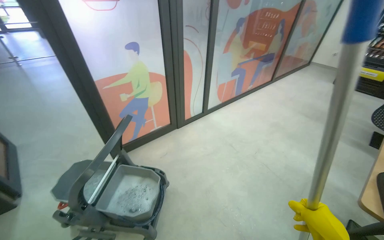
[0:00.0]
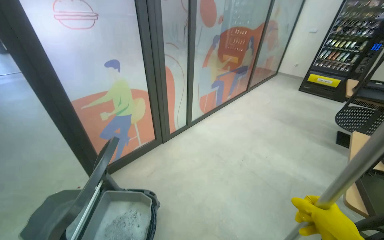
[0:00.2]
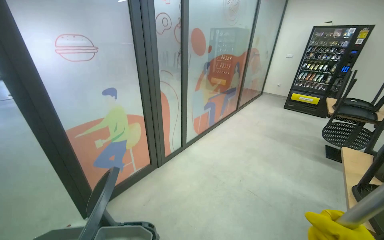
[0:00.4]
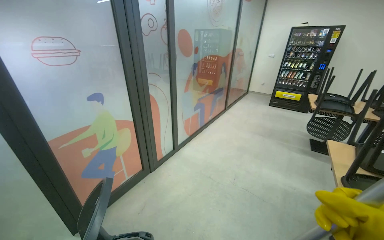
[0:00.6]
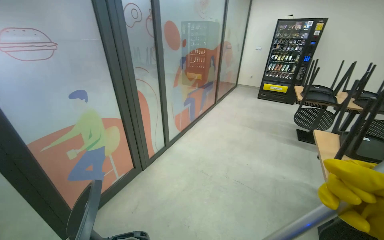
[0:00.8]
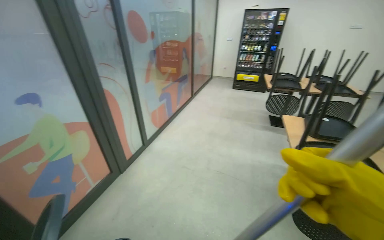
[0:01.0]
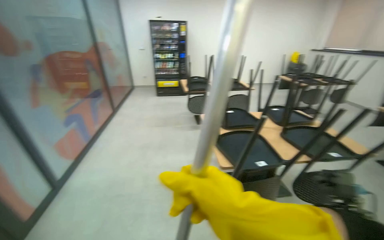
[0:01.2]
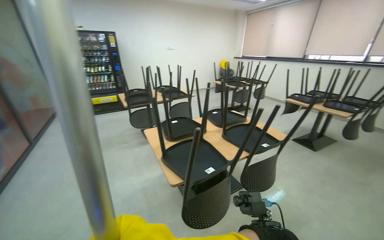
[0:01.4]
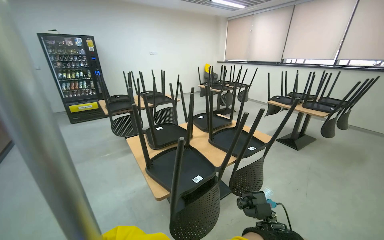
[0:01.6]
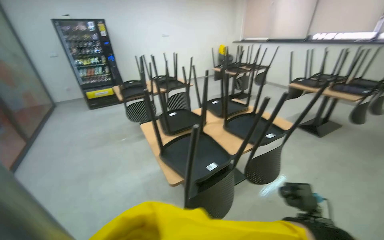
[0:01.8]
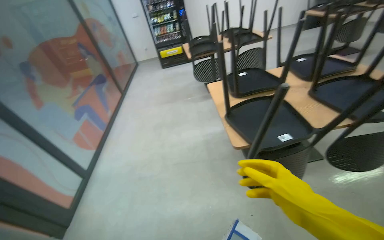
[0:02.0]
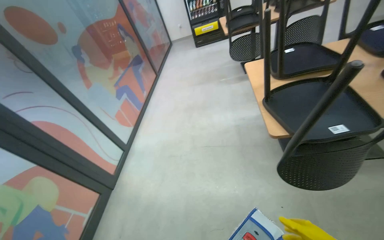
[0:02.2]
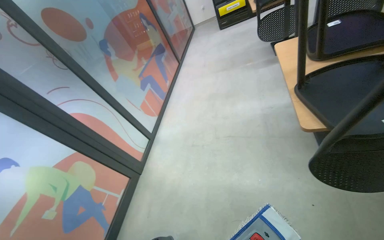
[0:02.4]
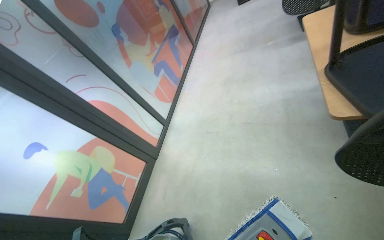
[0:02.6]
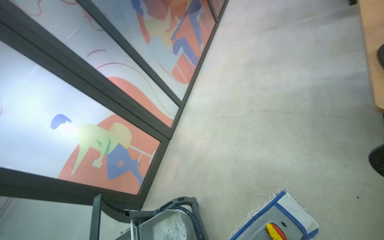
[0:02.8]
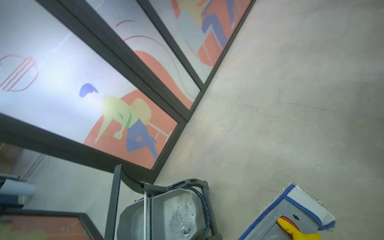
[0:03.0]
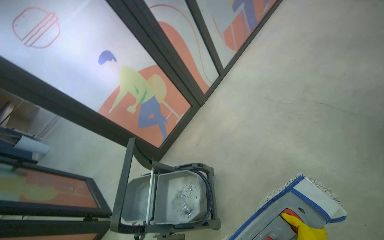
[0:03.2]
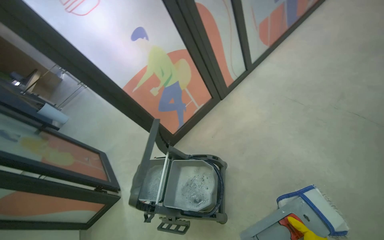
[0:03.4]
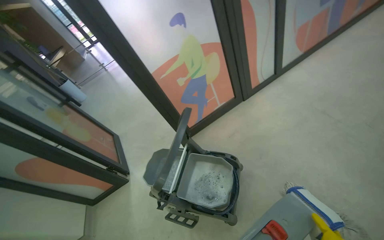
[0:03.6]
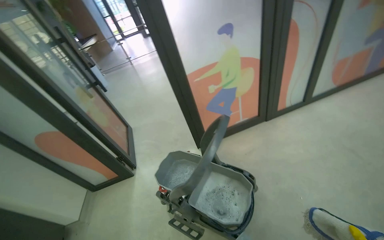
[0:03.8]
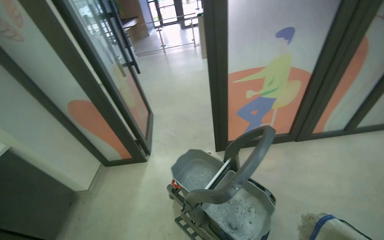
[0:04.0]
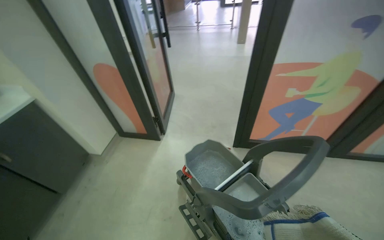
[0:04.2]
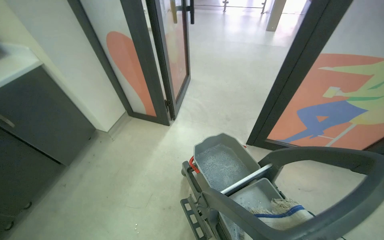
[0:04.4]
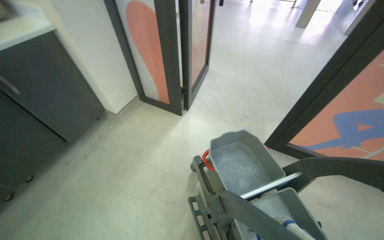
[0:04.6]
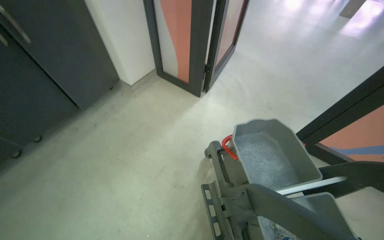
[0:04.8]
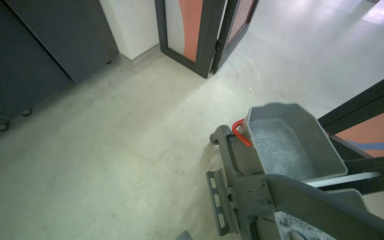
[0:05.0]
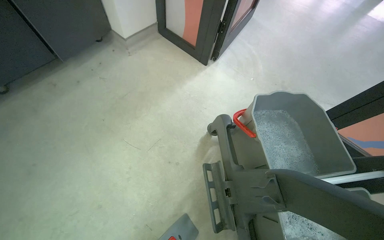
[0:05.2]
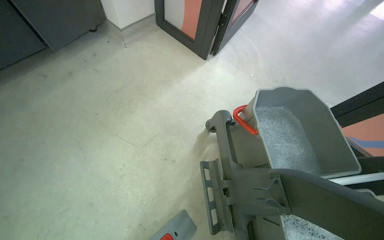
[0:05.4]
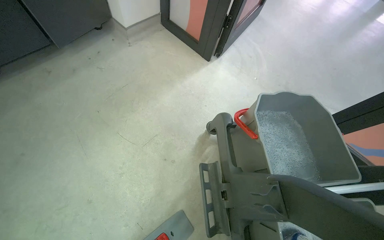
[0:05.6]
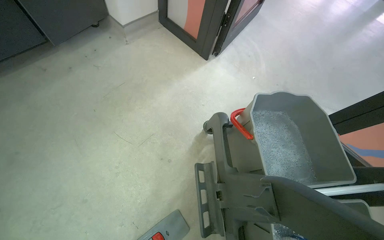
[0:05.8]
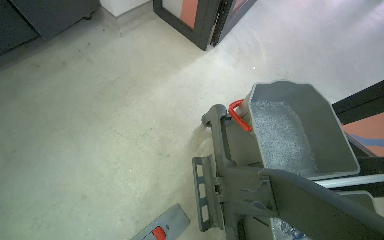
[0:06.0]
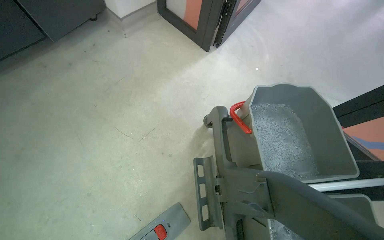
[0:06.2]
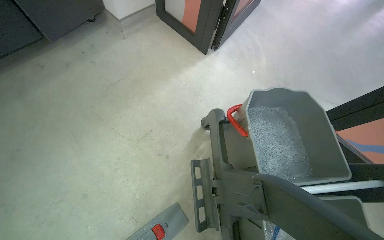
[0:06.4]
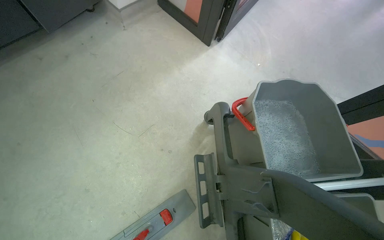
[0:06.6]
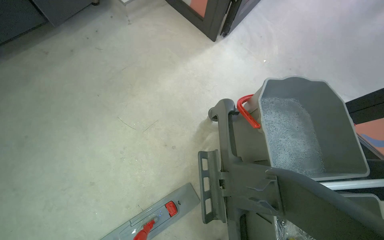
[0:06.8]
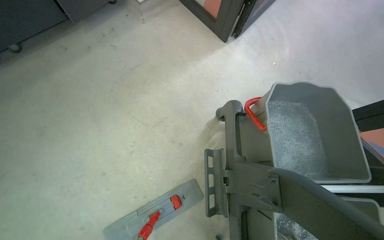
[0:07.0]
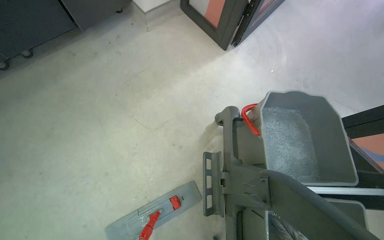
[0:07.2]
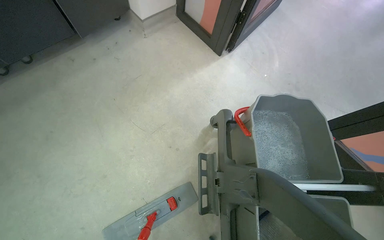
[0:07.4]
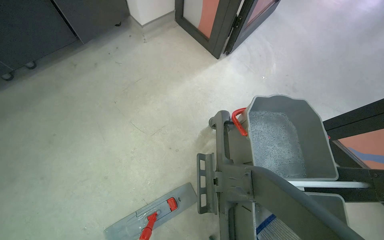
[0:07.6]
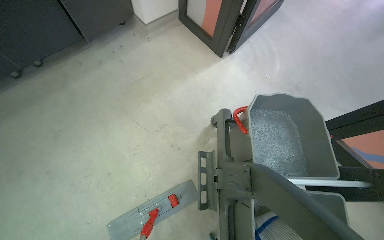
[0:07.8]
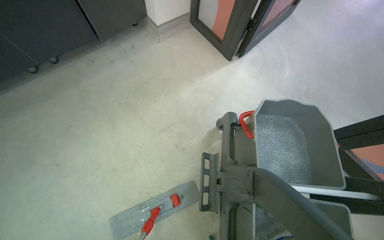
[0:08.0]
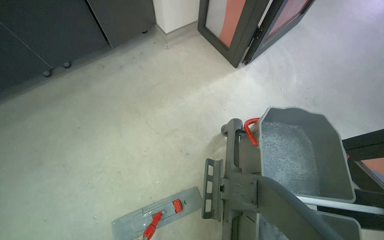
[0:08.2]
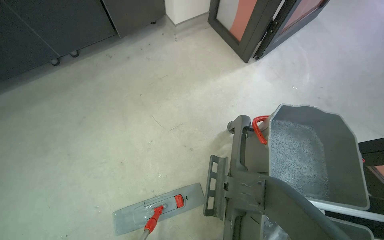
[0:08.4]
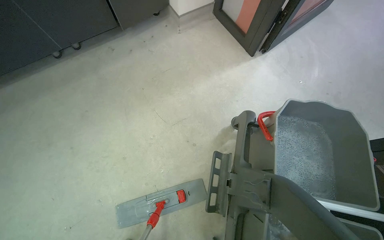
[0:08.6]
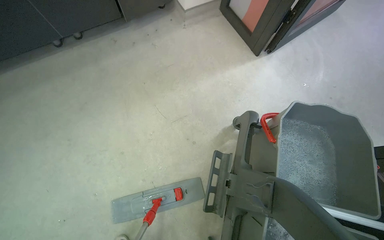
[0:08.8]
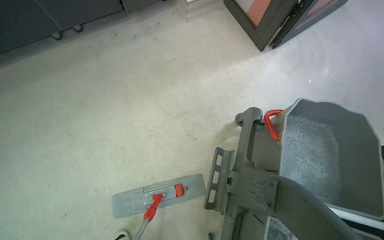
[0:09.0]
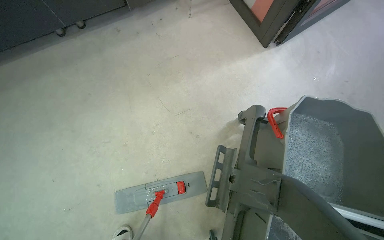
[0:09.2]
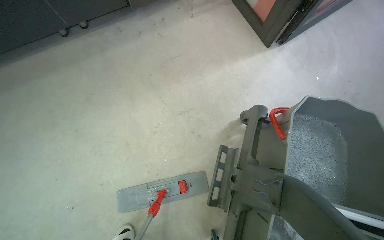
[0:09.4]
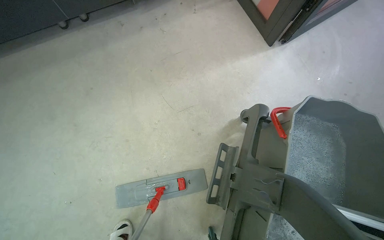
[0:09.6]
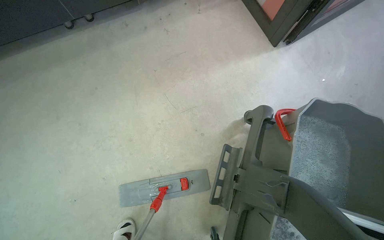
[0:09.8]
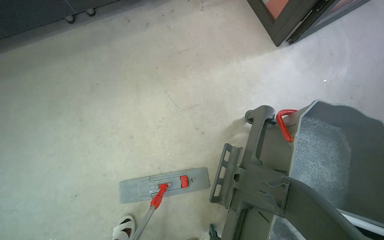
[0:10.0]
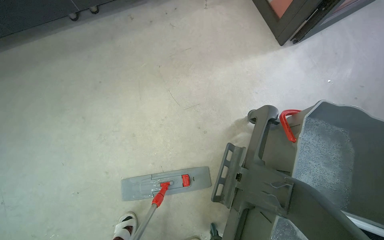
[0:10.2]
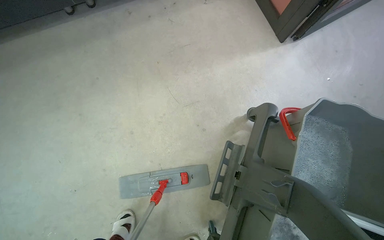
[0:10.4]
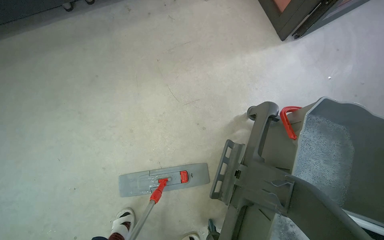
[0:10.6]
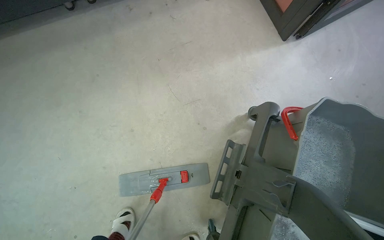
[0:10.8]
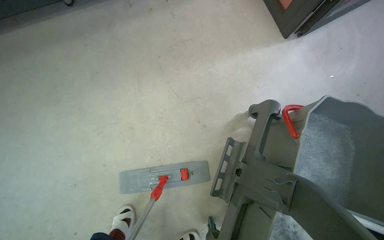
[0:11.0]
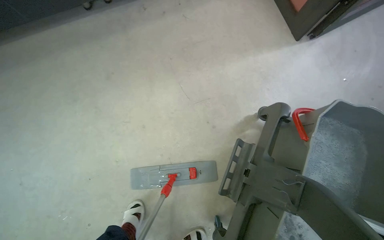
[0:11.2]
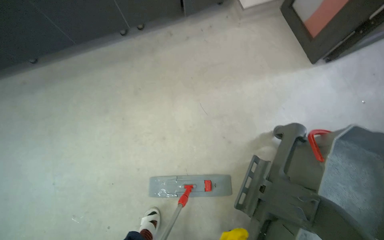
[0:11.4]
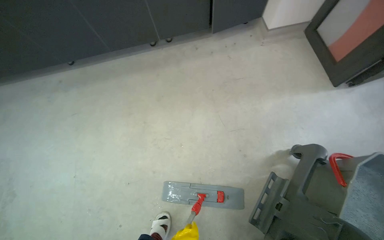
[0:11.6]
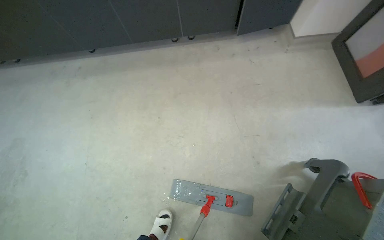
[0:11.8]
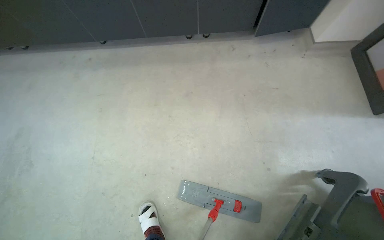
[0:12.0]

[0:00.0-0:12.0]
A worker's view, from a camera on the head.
Job: mopping floor.
The whole recording: Mopping canteen floor. The worker mops the canteen floor with a flat mop and a bucket.
0.0 to 1.6 s: The wearer looks roughly 85 degrees further to the right. The camera pitches upward, by roughly 15 degrees.
1.6 to 3.0 s: The wearer's head swings approximately 70 degrees to the left. The camera pitches downward, by about 50 degrees.
3.0 to 4.4 s: The camera travels approximately 70 cm. The wearer looks roughly 80 degrees further to the left. The view tilts approximately 20 degrees downward.
10.4 to 12.0 s: The head rotates about 25 degrees to the left.

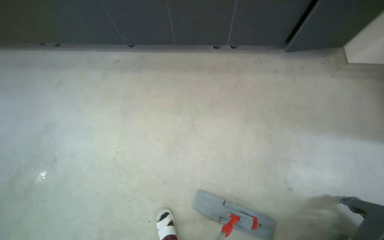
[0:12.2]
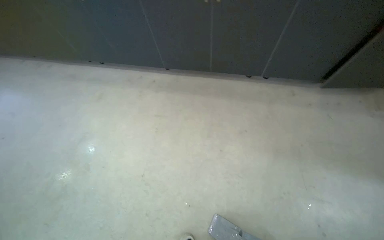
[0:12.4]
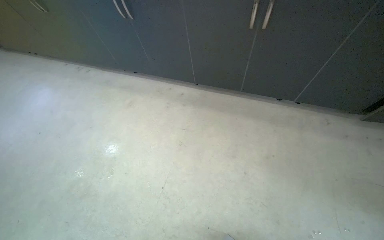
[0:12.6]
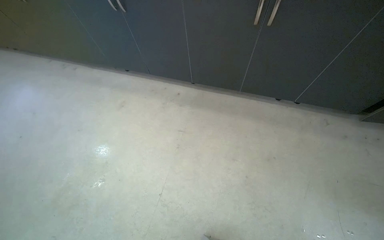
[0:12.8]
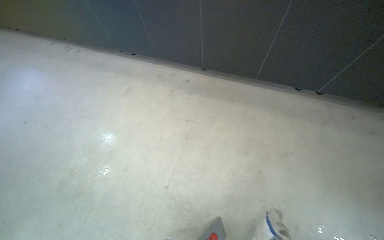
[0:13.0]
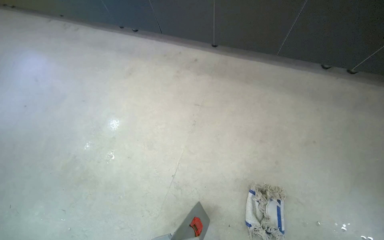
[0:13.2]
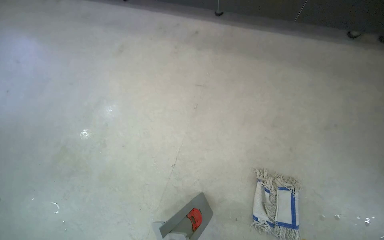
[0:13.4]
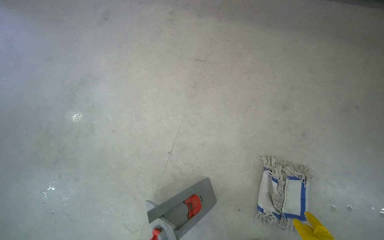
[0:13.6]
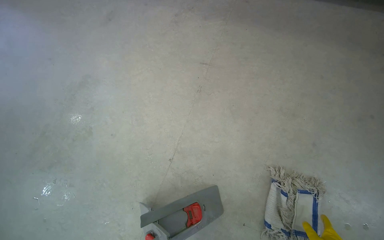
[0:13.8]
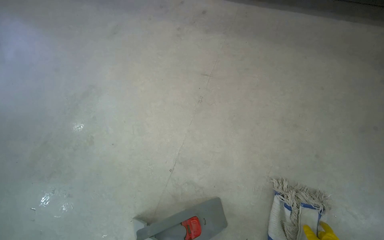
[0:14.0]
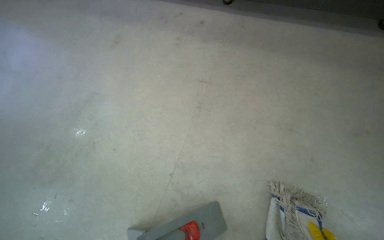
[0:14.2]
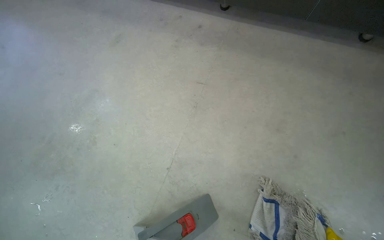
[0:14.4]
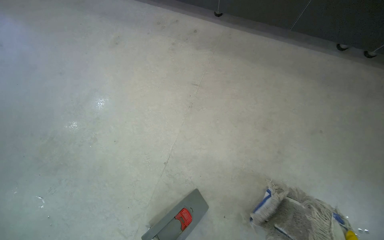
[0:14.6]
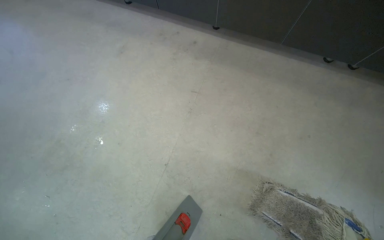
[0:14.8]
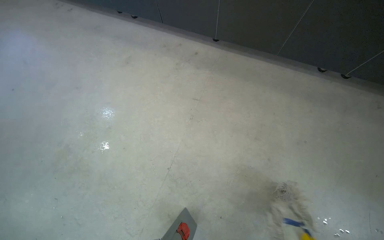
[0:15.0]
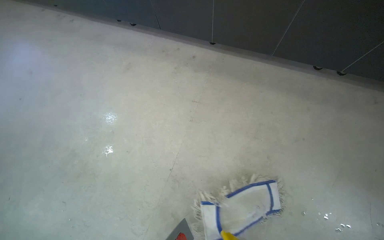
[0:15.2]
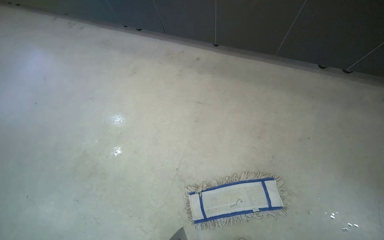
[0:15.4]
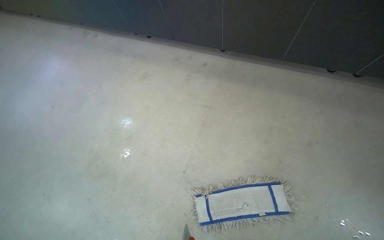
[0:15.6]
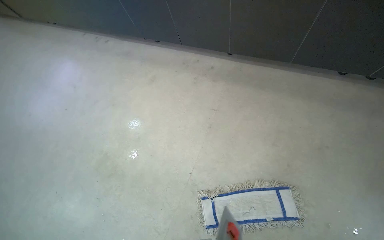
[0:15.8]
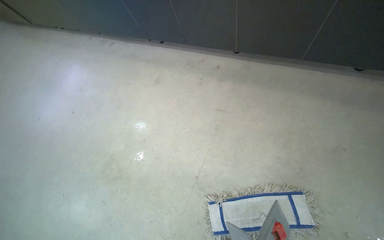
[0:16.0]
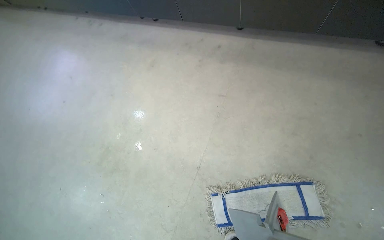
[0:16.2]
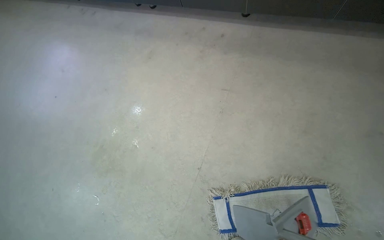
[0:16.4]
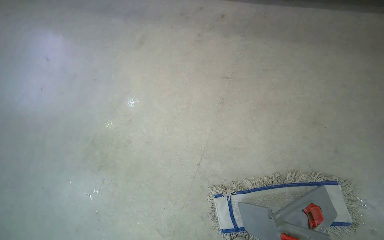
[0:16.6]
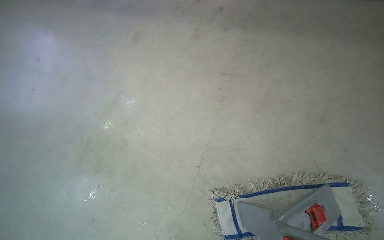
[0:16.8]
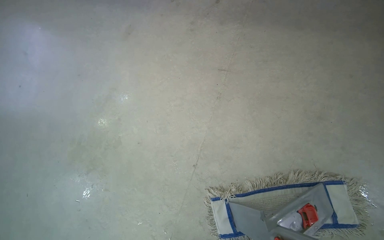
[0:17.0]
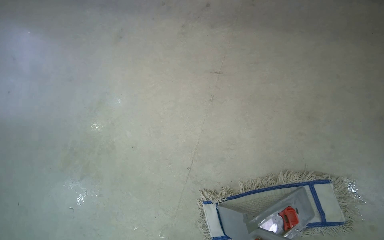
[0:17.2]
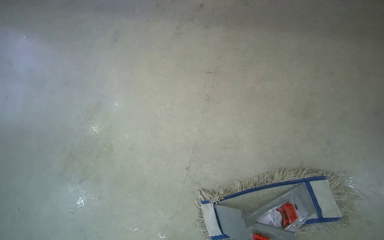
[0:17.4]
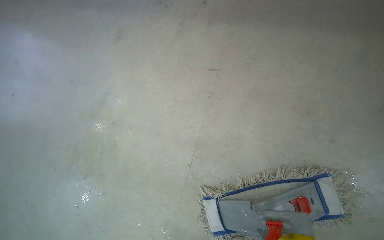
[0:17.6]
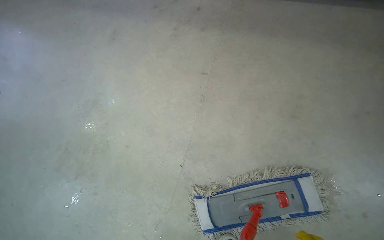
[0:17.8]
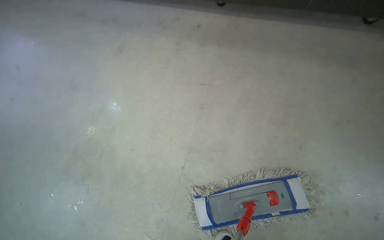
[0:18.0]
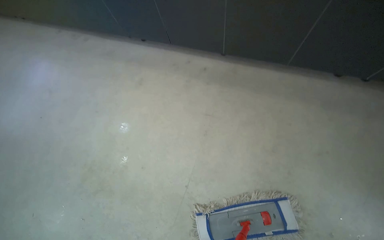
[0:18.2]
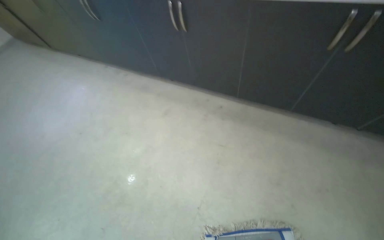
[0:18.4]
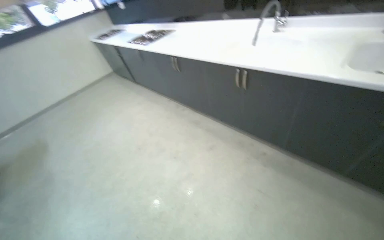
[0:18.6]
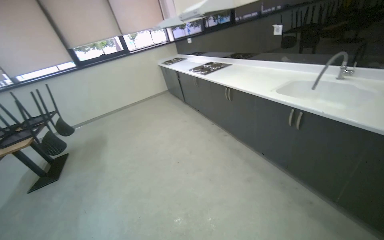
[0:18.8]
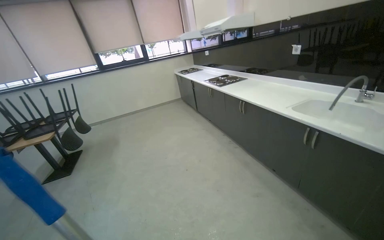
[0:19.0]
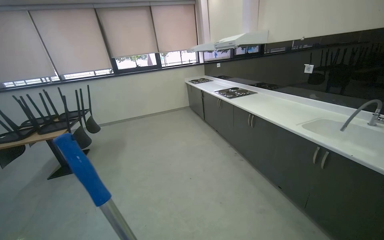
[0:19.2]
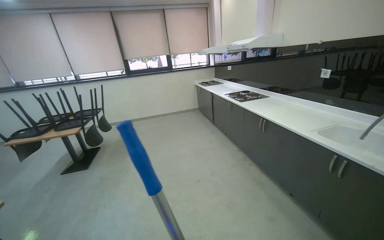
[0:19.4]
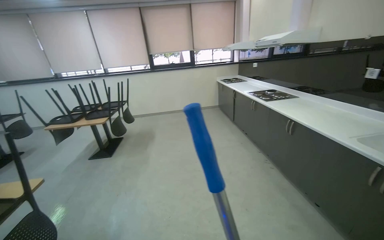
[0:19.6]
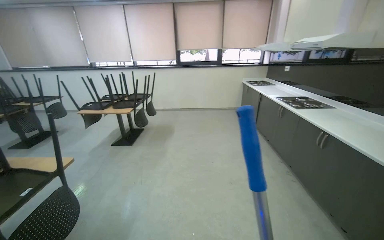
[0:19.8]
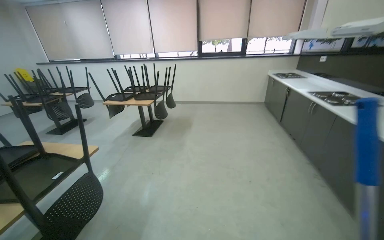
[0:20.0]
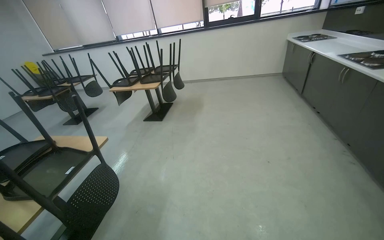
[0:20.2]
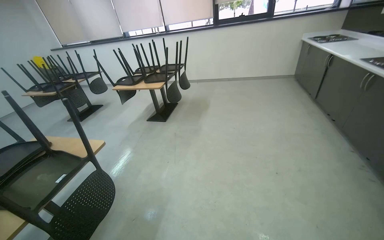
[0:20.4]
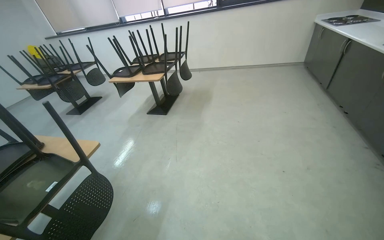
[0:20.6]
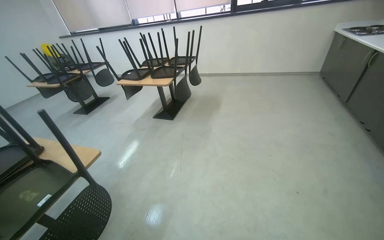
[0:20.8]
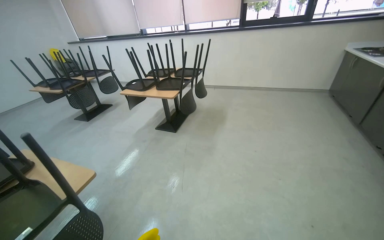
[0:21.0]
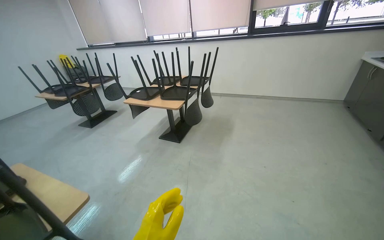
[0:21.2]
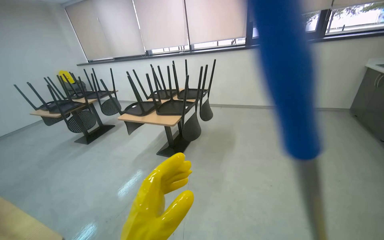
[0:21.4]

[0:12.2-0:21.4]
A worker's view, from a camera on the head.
Job: mopping floor.
The whole recording: Mopping canteen floor. The worker mops the canteen floor with a flat mop and a bucket.
12.2 to 13.8 s: The camera is carried roughly 60 cm. The head rotates approximately 20 degrees to the left.
16.8 to 18.4 s: The wearer moves roughly 40 cm. The wearer looks about 20 degrees further upward.
18.4 to 19.8 s: The camera travels roughly 60 cm. The wearer looks approximately 65 degrees further to the left. The wearer looks roughly 25 degrees further upward.
19.8 to 21.4 s: The head travels about 90 cm. The camera sweeps to the left, by about 20 degrees.
